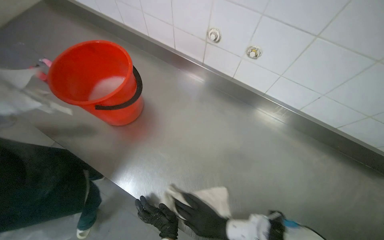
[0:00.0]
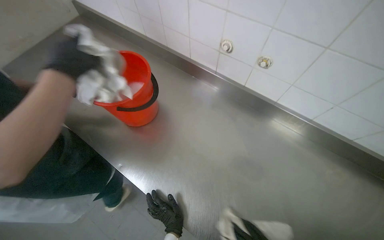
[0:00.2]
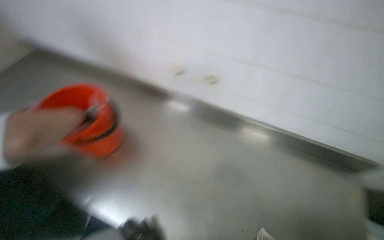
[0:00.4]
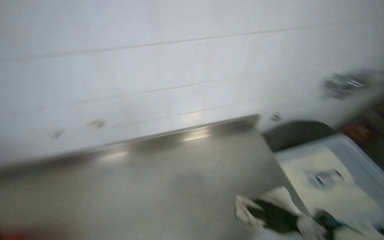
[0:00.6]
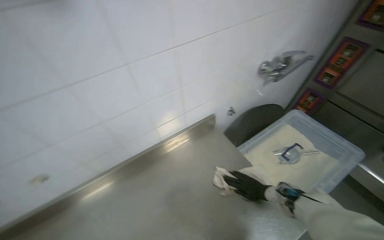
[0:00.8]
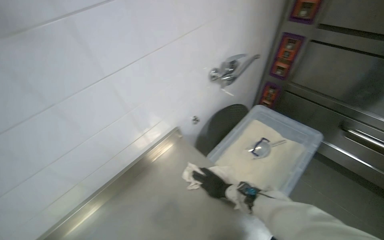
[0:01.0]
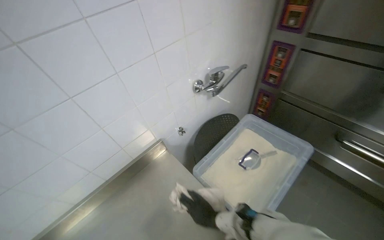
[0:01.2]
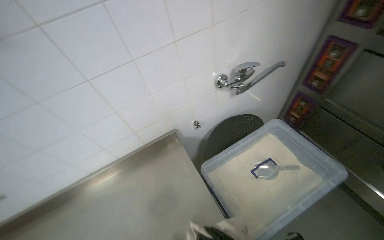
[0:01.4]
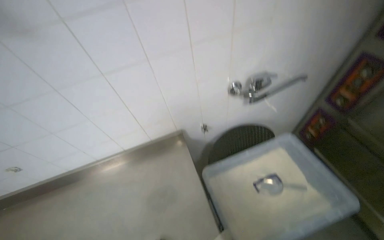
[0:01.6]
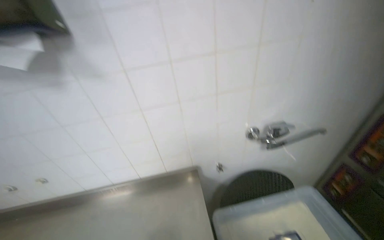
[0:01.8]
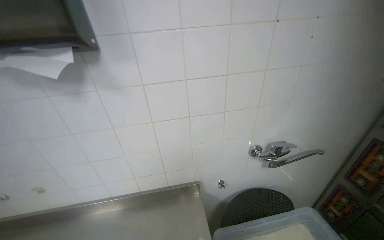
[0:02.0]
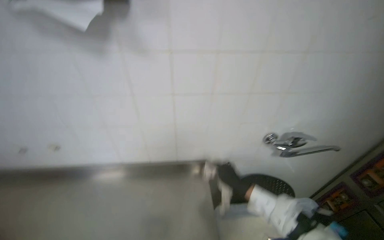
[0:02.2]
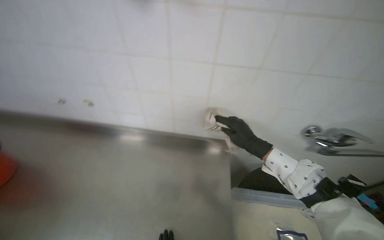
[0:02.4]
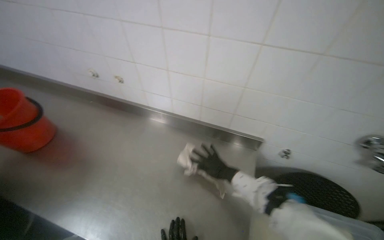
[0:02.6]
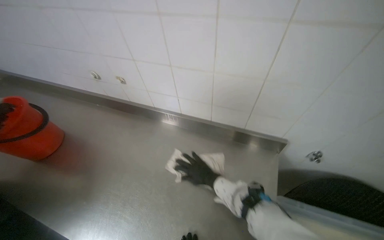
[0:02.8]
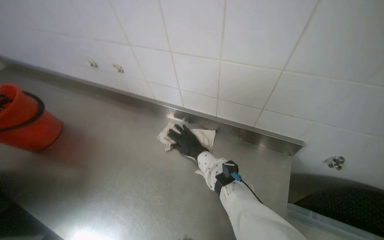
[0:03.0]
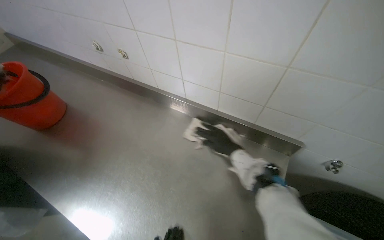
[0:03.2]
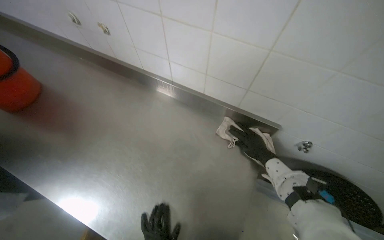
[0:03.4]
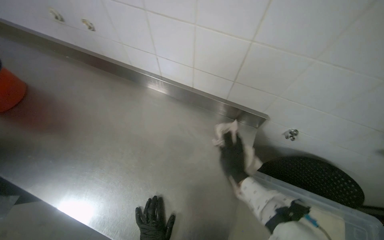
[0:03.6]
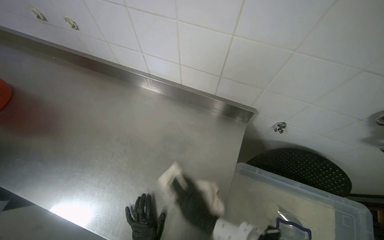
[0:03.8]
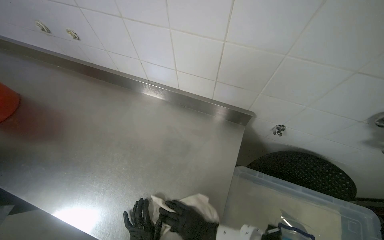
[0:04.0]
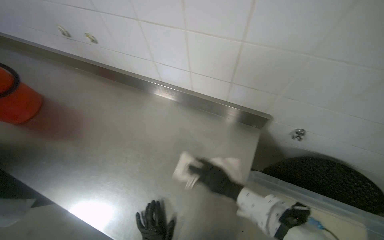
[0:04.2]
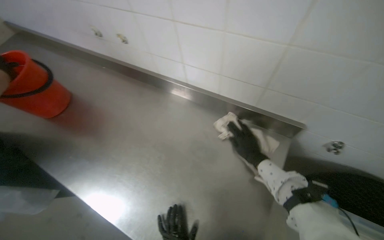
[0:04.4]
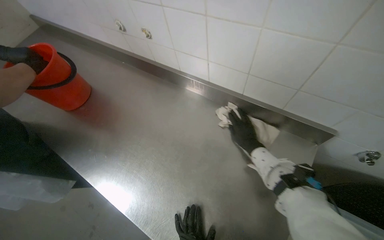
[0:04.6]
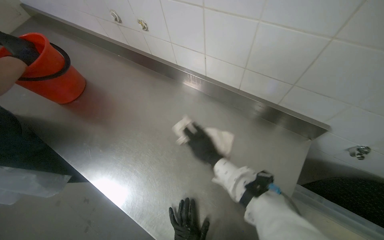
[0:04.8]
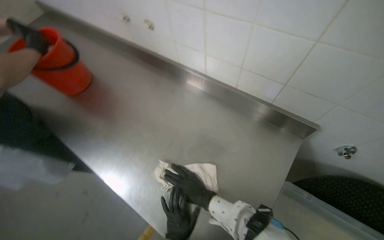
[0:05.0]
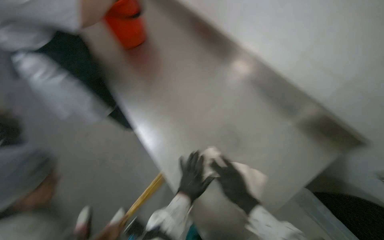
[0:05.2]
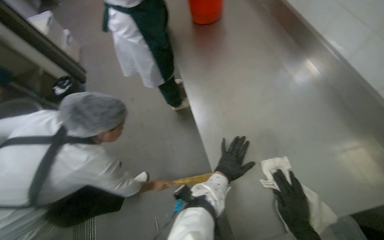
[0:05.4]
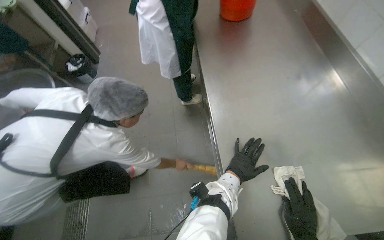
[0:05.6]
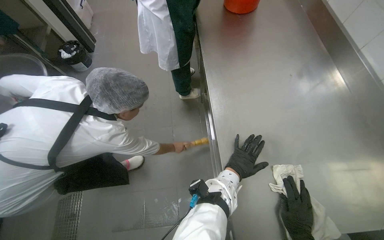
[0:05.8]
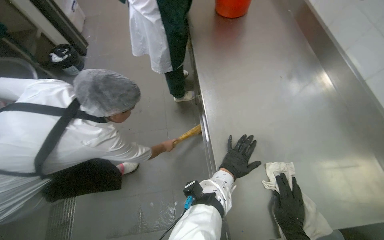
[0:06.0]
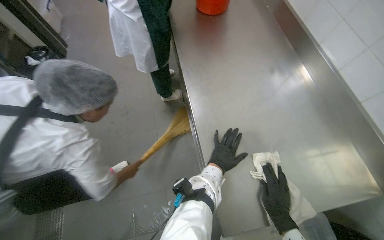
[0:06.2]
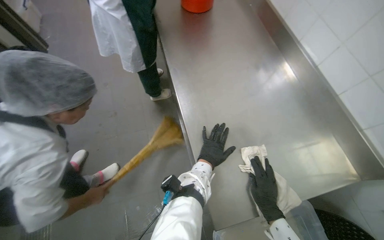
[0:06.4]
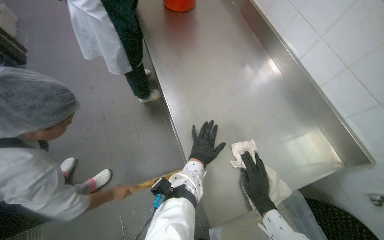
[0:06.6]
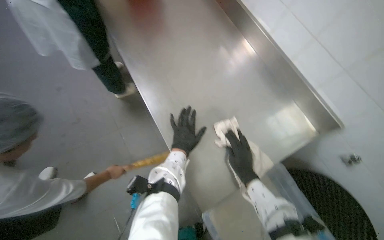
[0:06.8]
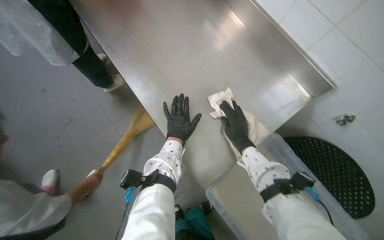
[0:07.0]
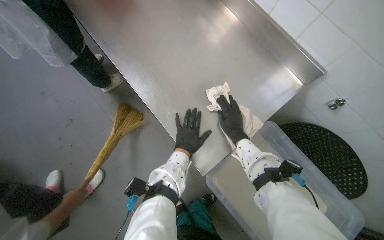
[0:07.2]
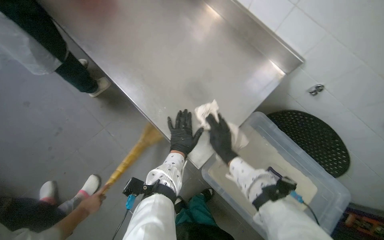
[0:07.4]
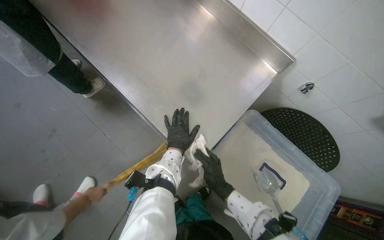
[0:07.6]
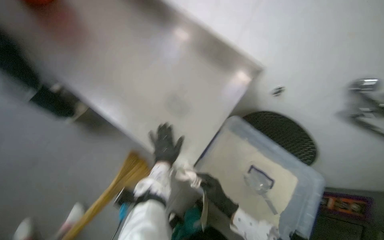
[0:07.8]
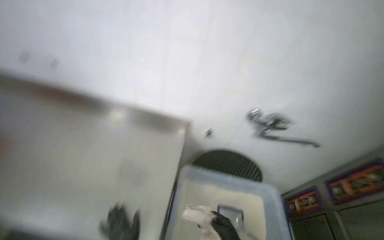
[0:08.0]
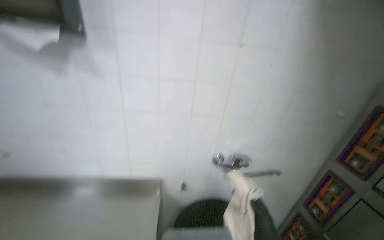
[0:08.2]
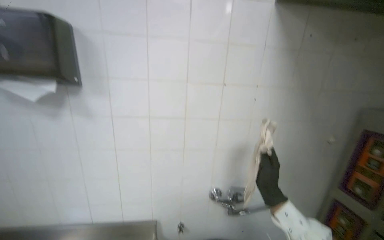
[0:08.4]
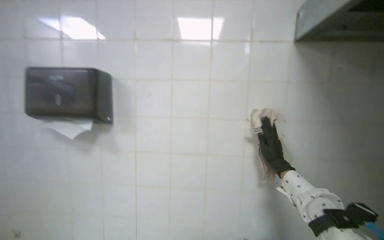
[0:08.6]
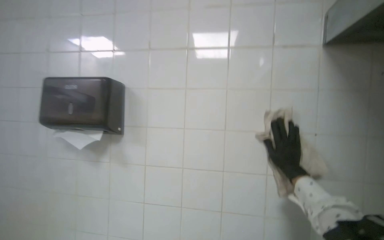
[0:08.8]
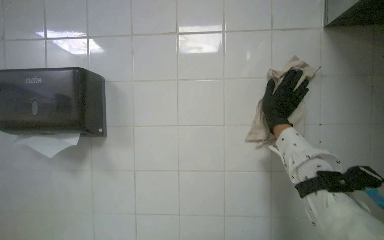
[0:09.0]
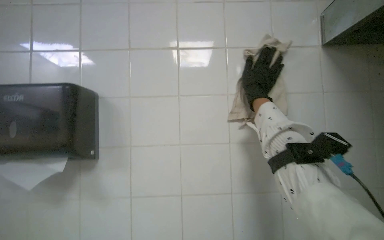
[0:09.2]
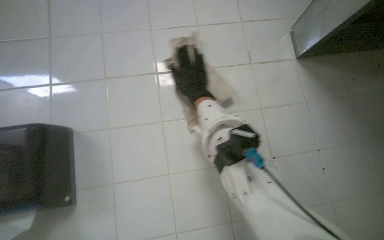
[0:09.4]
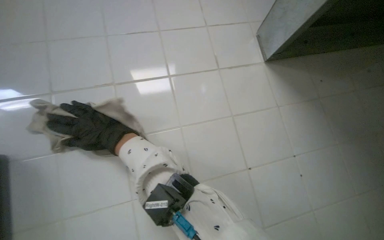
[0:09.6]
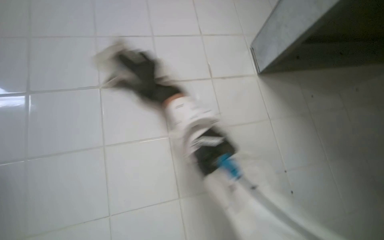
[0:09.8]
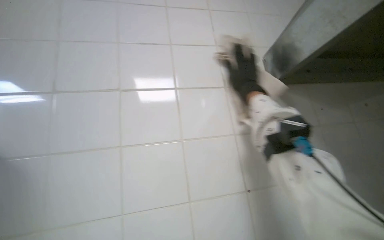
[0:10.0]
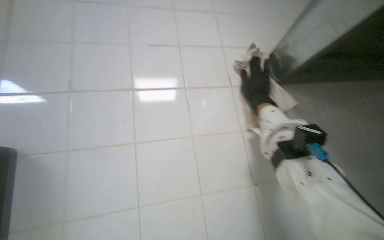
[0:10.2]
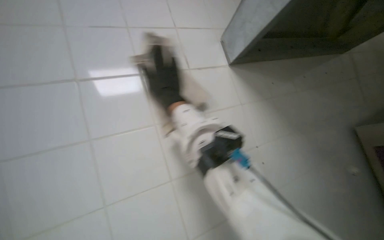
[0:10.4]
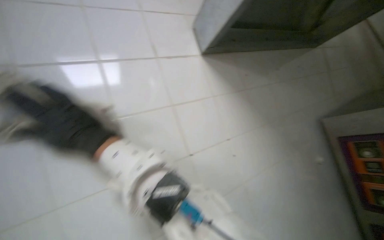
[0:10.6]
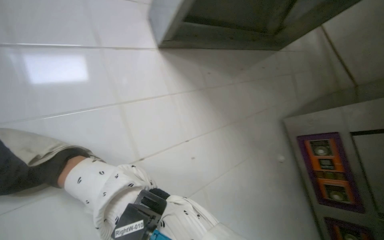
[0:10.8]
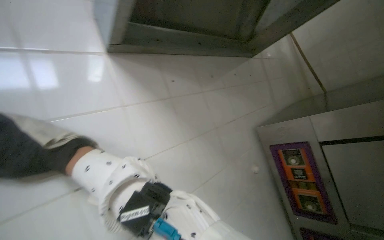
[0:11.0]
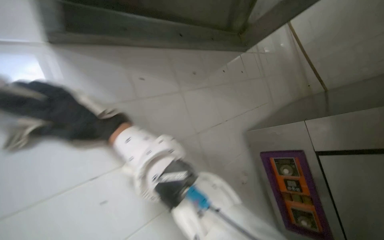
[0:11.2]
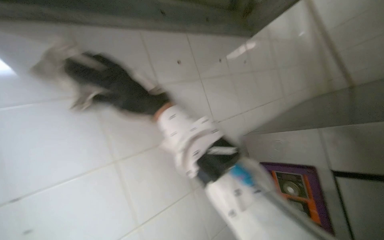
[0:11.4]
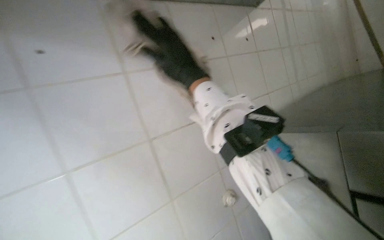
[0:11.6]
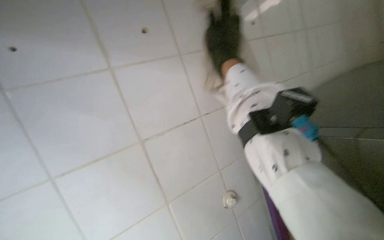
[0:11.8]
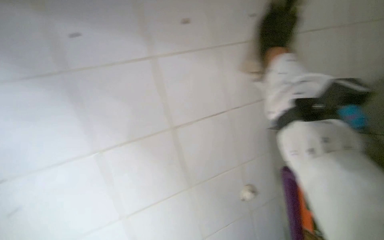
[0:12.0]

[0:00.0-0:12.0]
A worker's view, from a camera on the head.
Job: wiping surfaces.
The whole recording: Wiping tiled kitchen wall. The worker wipes the tiled kitchen wall with a cleaning cloth, moving items like knives and a magnetic strip to clean the surface thoroughly.
0:00.0 to 0:01.6: The head travels roughly 60 cm.
0:01.6 to 0:03.0: The head turns to the left by approximately 45 degrees.
0:03.0 to 0:04.4: The right hand shifts roughly 20 cm to the right.
0:06.0 to 0:07.6: The head turns to the right by about 40 degrees. The right hand is displaced to the left by approximately 10 cm.
0:07.6 to 0:09.0: The head turns to the right by about 50 degrees. The view tilts some 65 degrees upward.
0:09.0 to 0:10.4: The camera sweeps to the right, by some 15 degrees. The wearer looks roughly 15 degrees further upward. The right hand swings left and right, about 50 cm each way, with 2 reversals.
0:10.4 to 0:12.0: The head travels approximately 50 cm. The view tilts about 15 degrees downward.

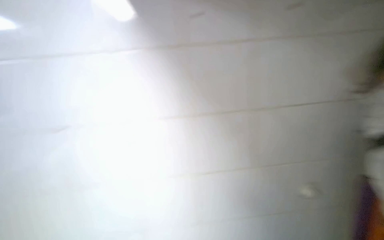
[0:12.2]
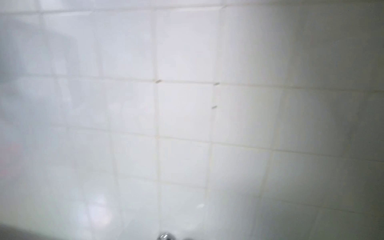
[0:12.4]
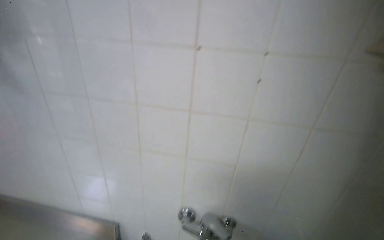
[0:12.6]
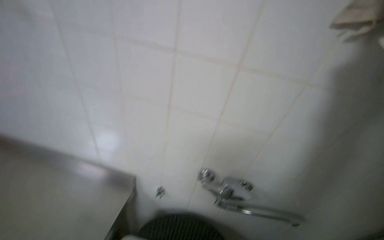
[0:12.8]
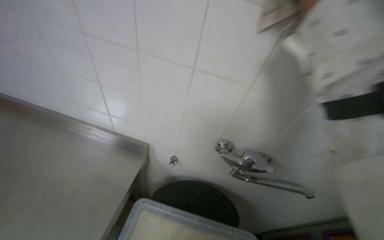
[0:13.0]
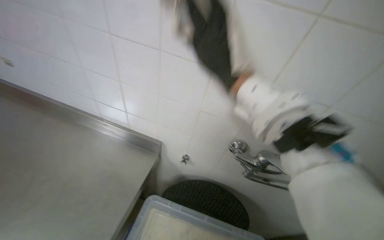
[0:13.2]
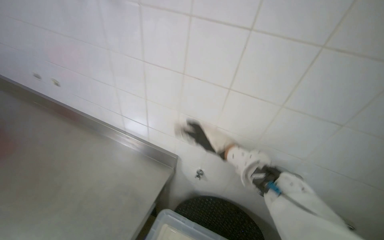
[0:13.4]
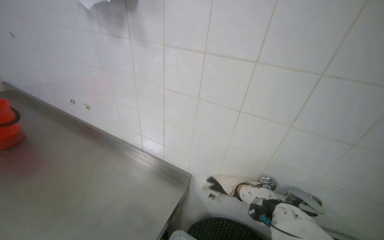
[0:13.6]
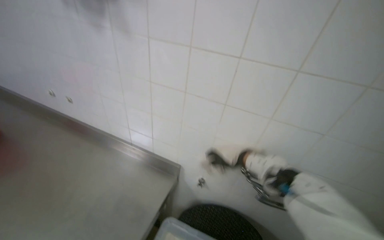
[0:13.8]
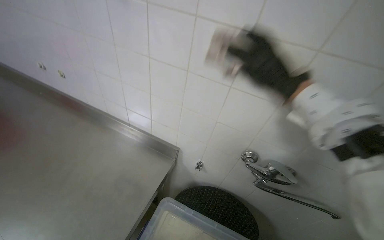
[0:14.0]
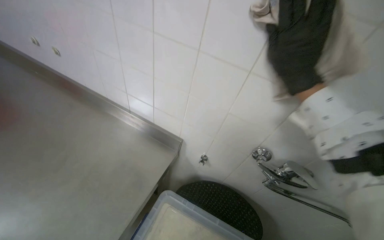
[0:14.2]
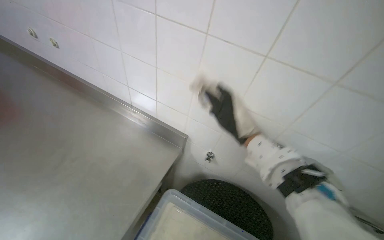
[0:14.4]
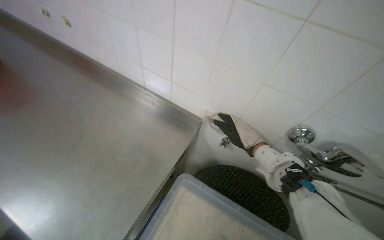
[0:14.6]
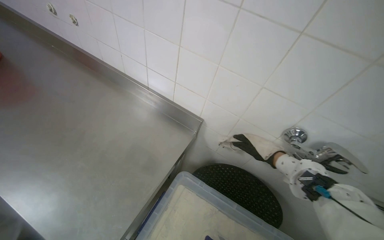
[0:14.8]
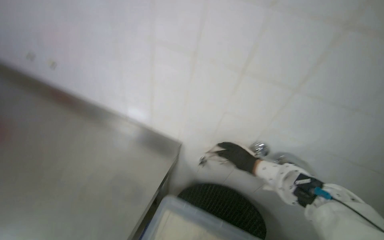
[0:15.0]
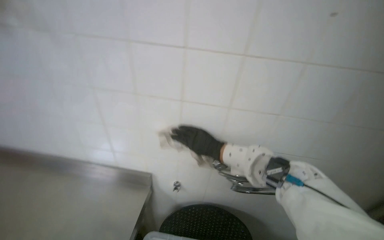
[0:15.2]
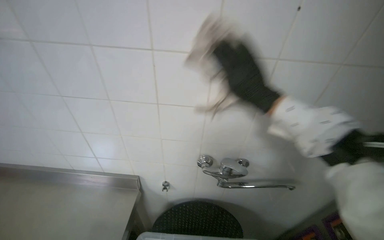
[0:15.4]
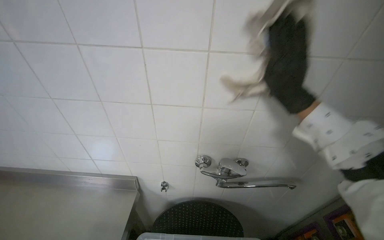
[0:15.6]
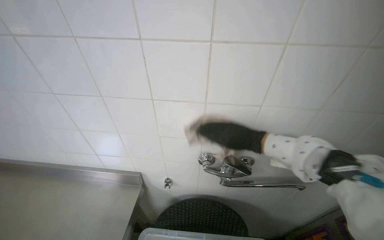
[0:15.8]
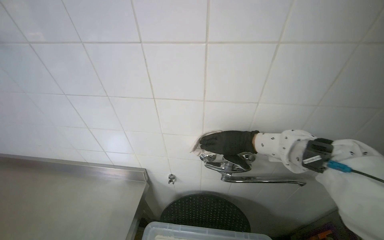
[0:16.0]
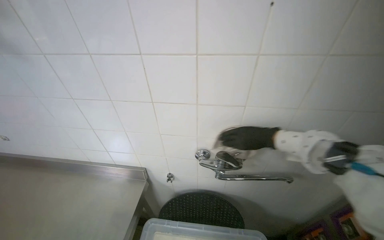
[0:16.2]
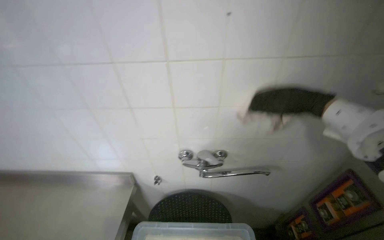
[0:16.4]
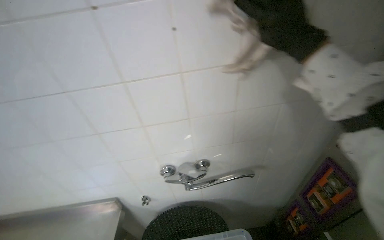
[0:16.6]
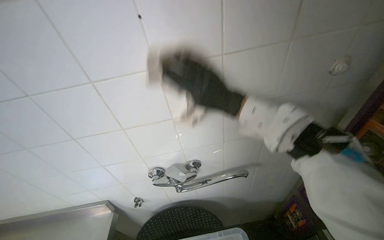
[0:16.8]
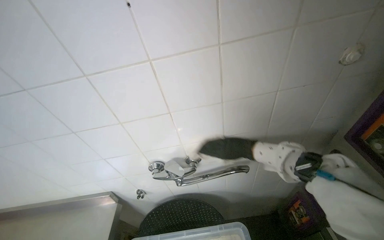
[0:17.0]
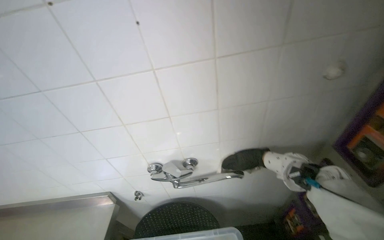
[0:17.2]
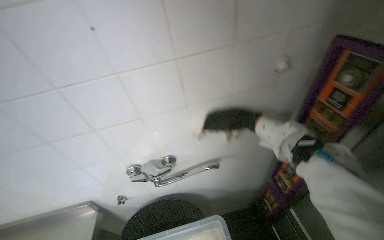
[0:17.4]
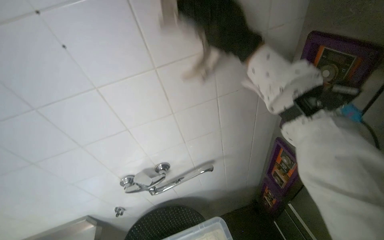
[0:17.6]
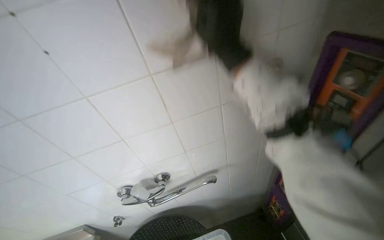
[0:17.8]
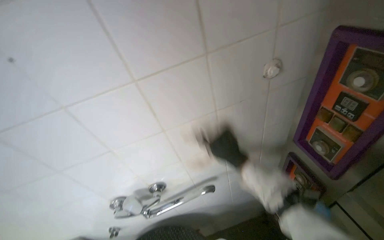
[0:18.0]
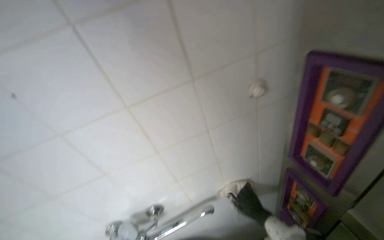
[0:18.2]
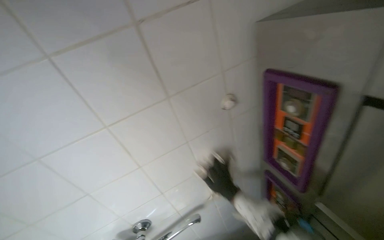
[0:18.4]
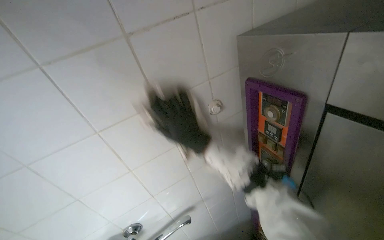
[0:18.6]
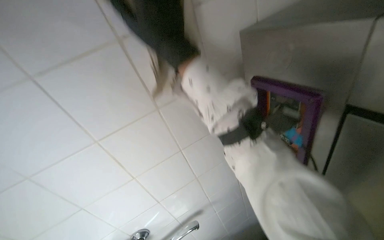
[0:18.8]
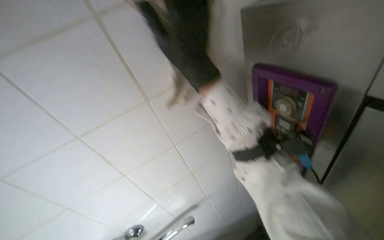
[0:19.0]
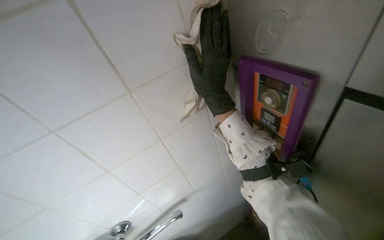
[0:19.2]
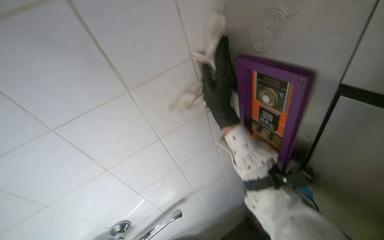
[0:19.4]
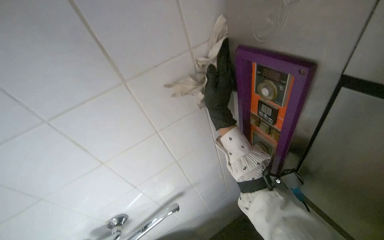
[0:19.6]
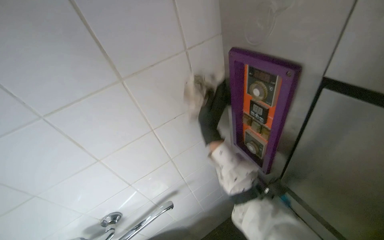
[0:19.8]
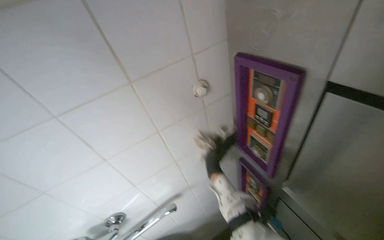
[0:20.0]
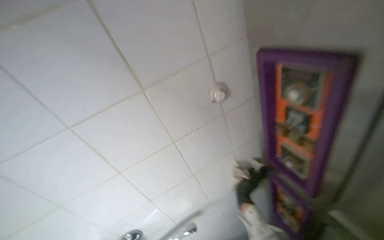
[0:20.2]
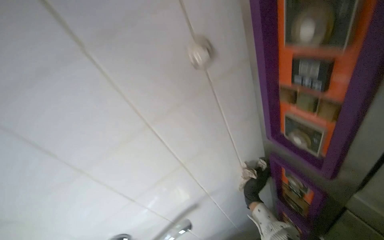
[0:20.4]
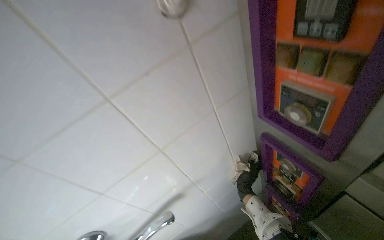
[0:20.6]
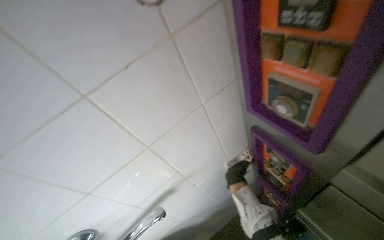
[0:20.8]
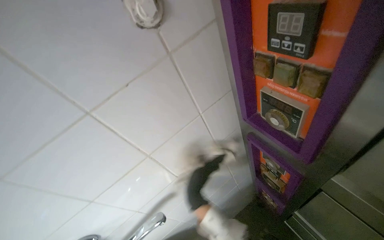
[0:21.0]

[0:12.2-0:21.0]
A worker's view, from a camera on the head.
Job: wiping surfaces.
The whole recording: Wiping tiled kitchen wall. The worker wipes the tiled kitchen wall with a cleaning cloth, moving items like knives and a magnetic strip to clean the surface thoroughly.
0:12.2 to 0:13.6: The view swings about 15 degrees to the left.
0:13.6 to 0:15.2: The right hand moves up and down the picture over about 25 cm, changing direction 2 times.
0:15.2 to 0:16.6: The right hand goes up and down the picture, roughly 25 cm each way, reversing 2 times.
0:16.6 to 0:18.0: The right hand swings up and down the picture, about 25 cm each way, with 2 reversals.
0:18.0 to 0:19.6: The right hand moves up and down the picture over roughly 50 cm, changing direction 2 times.
0:19.6 to 0:21.0: The right hand shifts about 35 cm down the picture.
